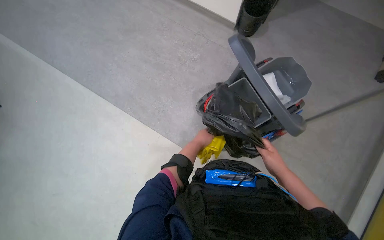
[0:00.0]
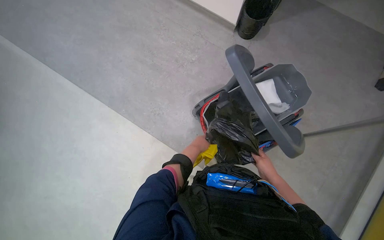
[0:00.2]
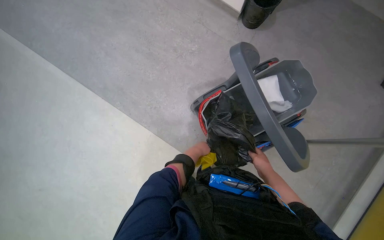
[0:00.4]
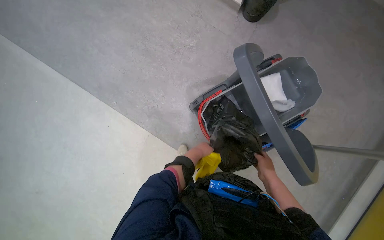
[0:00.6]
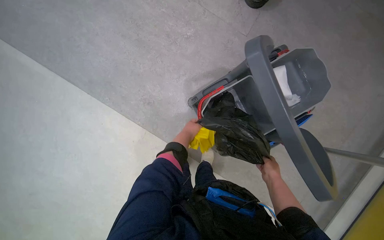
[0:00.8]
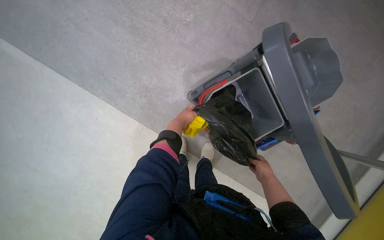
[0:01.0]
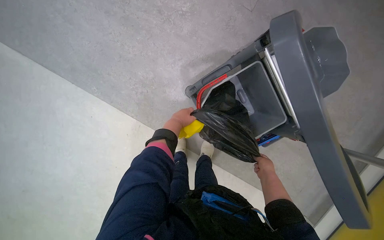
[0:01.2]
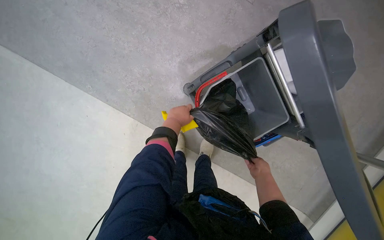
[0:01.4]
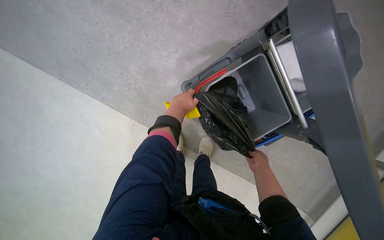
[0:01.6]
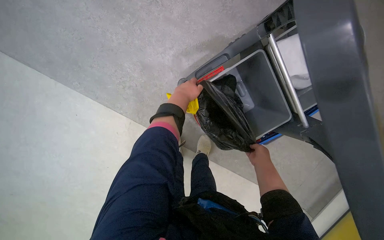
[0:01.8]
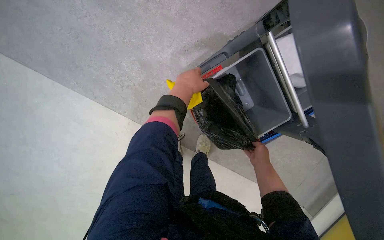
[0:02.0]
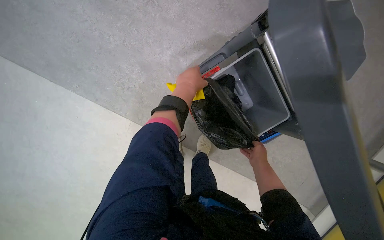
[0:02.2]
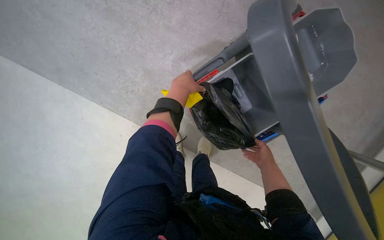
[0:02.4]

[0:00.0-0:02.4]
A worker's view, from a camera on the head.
Job: managing trash.
The whole recording: Preparing trash bag in cart. The worker takes out a trash bag and places it into the cleaning cart.
0:00.0 to 0:01.2: The view tilts about 15 degrees downward. The right hand goes some 35 cm farther from the camera. Meanwhile the left hand goes about 15 cm up the picture.
0:01.2 to 0:02.4: The left hand moves up the picture, roughly 10 cm.

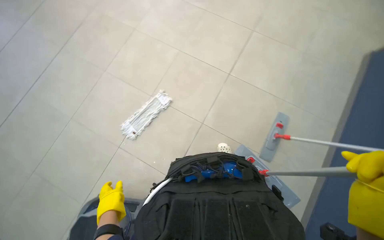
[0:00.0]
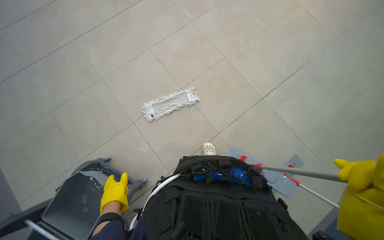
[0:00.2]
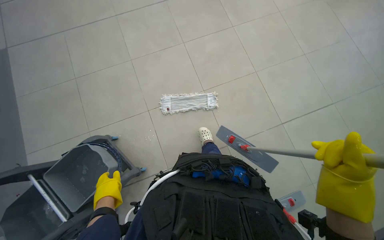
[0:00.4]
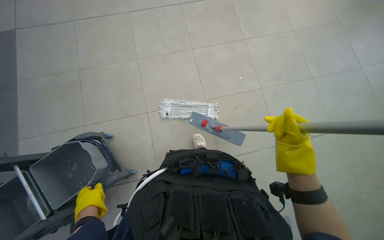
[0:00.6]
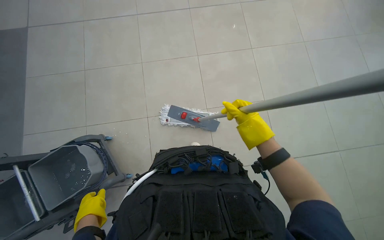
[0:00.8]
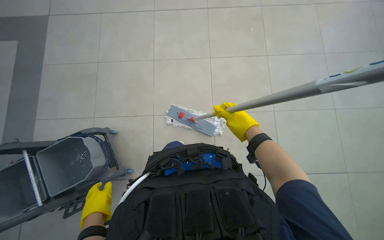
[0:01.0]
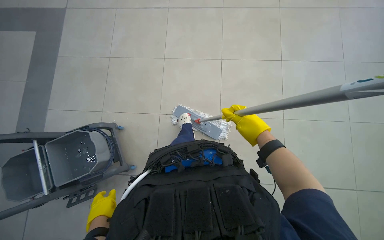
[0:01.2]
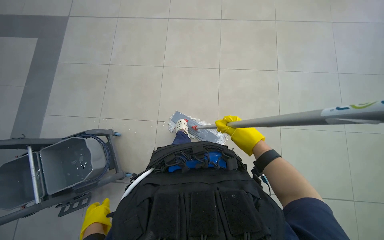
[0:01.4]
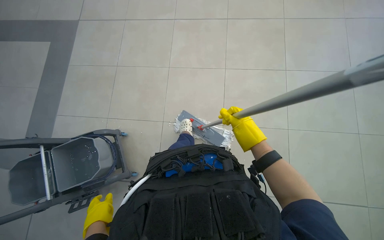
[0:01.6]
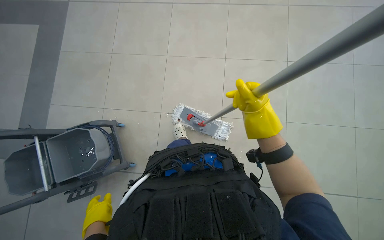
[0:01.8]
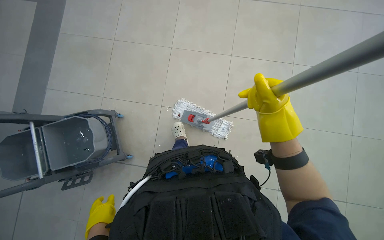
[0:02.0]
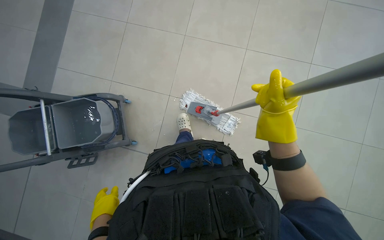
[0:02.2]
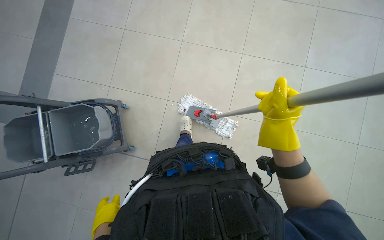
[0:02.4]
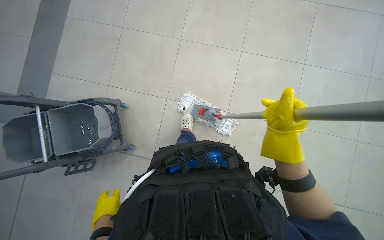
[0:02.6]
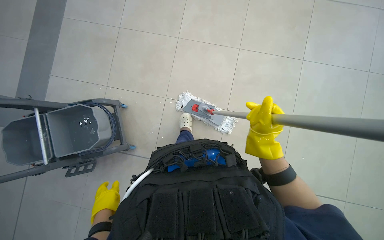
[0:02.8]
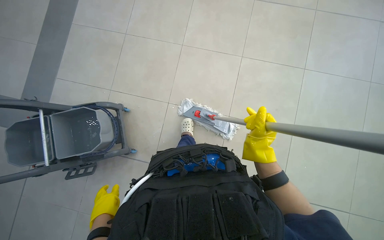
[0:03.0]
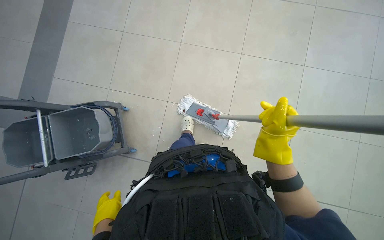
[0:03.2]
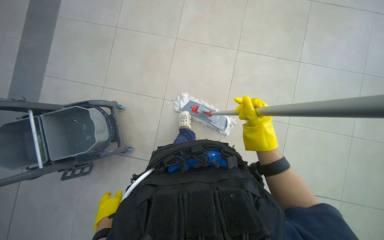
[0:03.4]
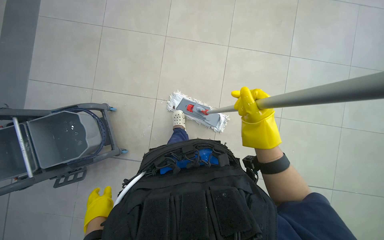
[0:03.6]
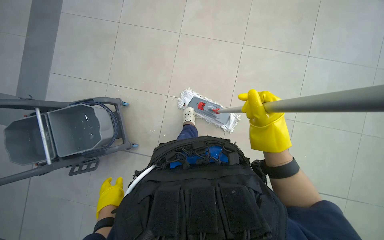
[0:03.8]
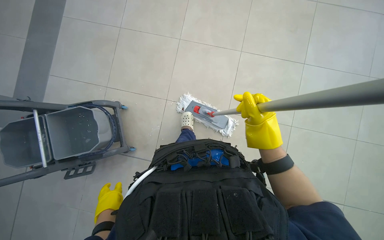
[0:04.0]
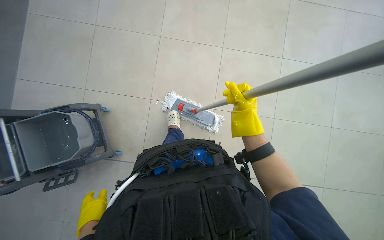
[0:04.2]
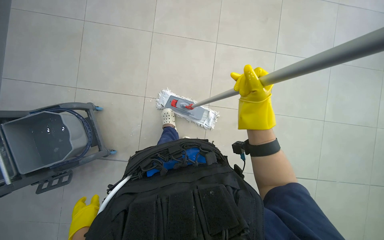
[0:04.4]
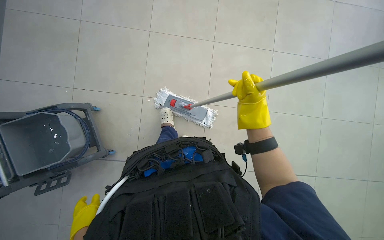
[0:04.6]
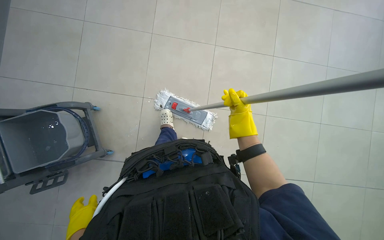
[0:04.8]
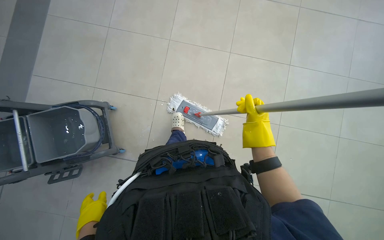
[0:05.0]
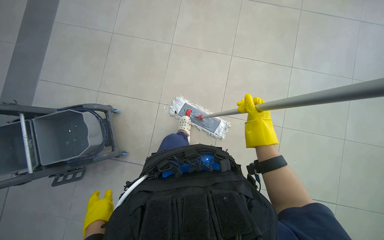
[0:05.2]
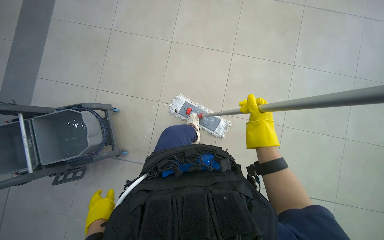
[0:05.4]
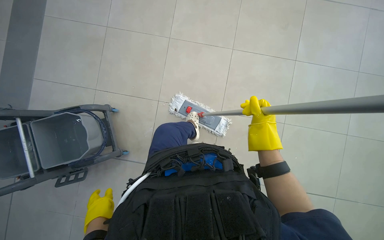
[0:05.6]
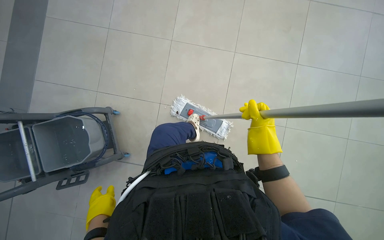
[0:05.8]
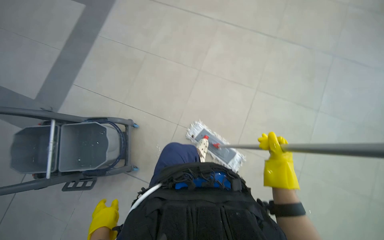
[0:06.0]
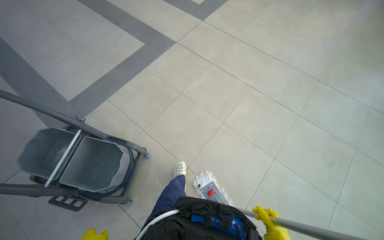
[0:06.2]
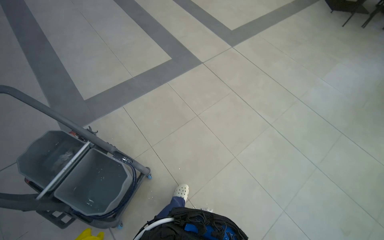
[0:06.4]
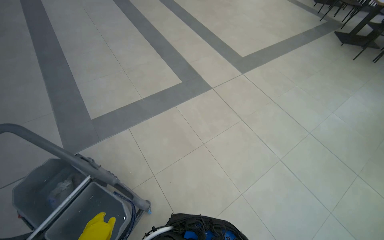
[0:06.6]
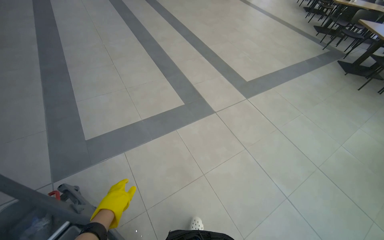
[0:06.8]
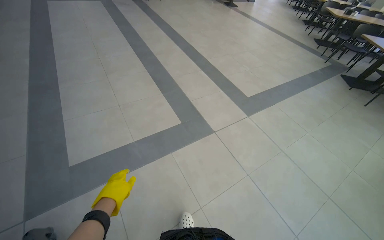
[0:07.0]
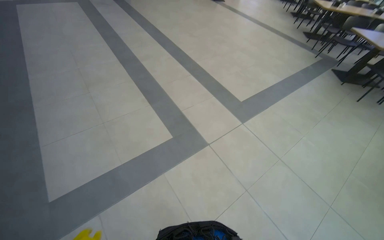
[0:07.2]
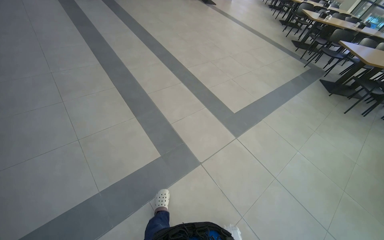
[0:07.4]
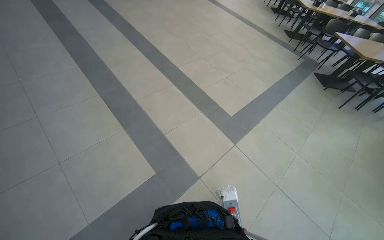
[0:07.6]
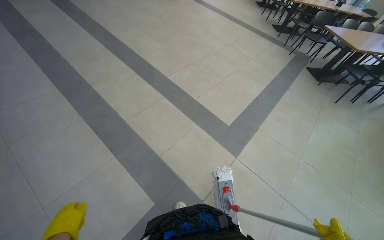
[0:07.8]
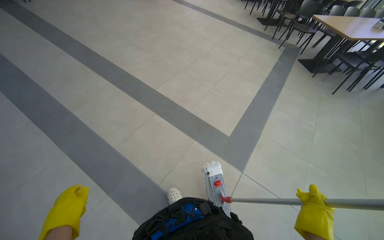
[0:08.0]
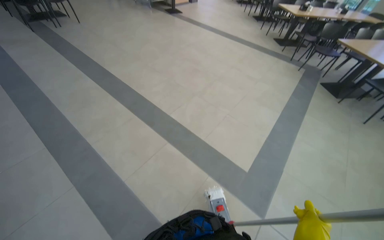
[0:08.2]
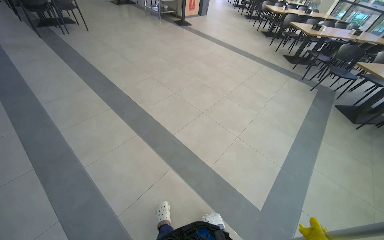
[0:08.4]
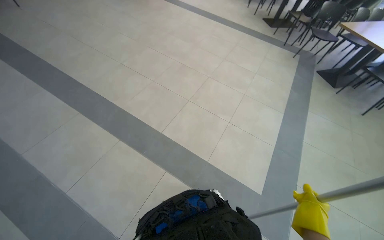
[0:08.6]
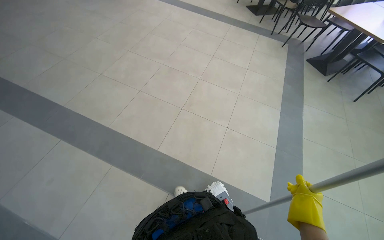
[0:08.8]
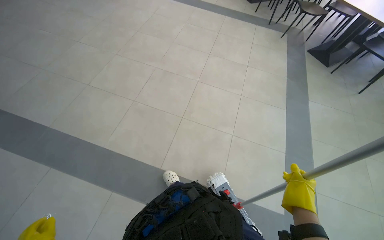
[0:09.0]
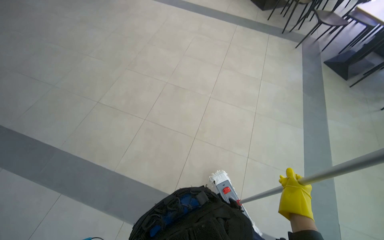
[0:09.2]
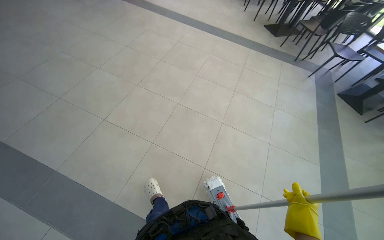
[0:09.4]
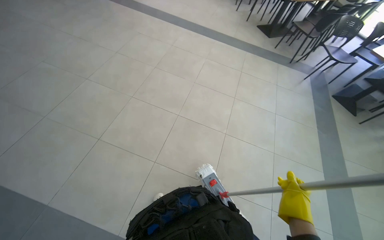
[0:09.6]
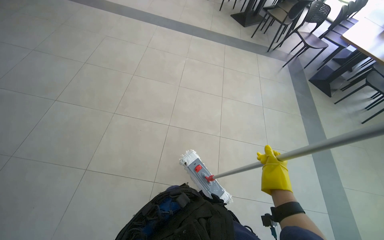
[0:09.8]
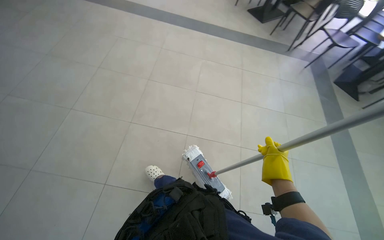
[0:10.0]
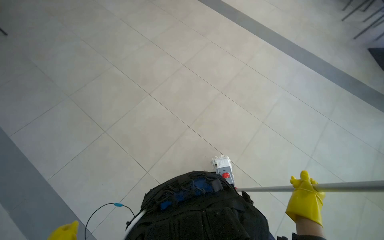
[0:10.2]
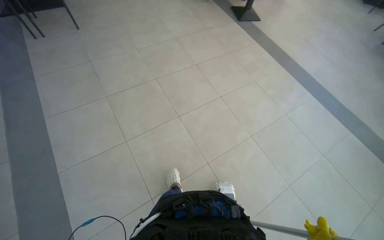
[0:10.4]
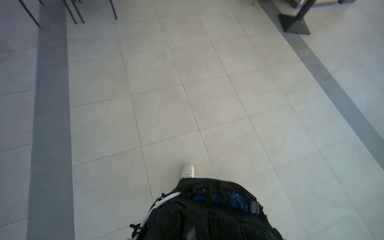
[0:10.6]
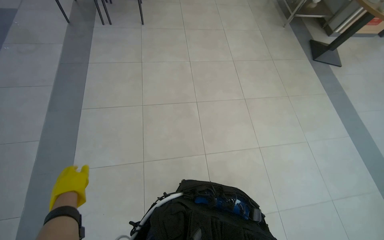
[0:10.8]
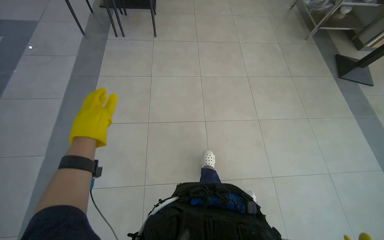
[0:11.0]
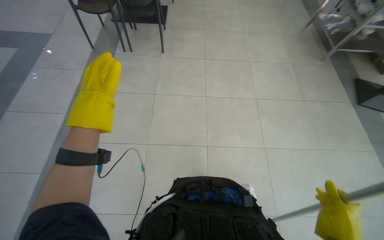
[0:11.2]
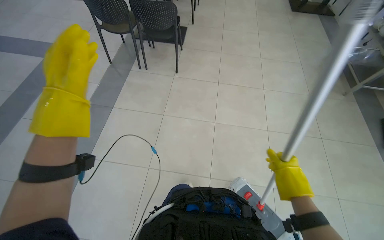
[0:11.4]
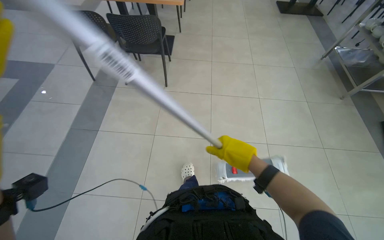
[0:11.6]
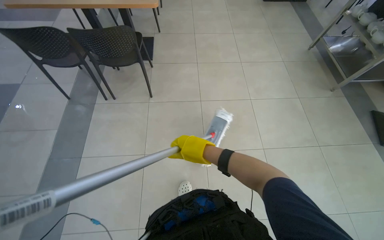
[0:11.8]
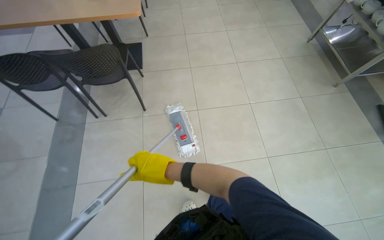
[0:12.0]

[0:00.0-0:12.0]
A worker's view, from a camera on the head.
Job: mopping floor.
The whole recording: Mopping floor. The worker mops the floor, including inside the elevator, and rinses the mop head in the bucket.
0:00.0 to 0:01.6: The head turns to the left by some 65 degrees.
0:01.6 to 0:03.0: The hands work in one place, with small movements.
0:03.0 to 0:04.4: The right hand is displaced up the picture by about 10 cm.
0:04.4 to 0:06.0: The wearer looks approximately 10 degrees further upward.
0:06.0 to 0:07.6: The camera travels some 1.5 m. The view tilts approximately 25 degrees upward. Everything in view rotates some 30 degrees clockwise.
0:07.6 to 0:09.0: The head travels some 1.5 m. The scene rotates counterclockwise by about 25 degrees.

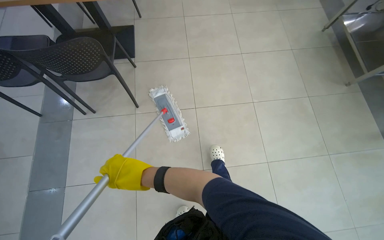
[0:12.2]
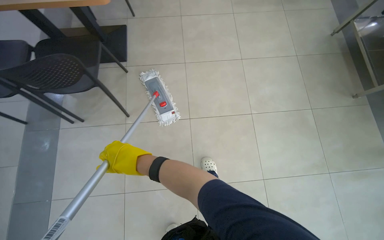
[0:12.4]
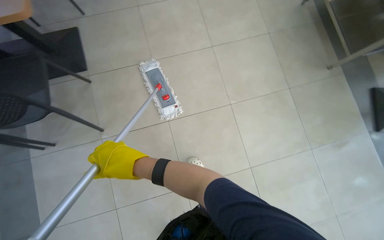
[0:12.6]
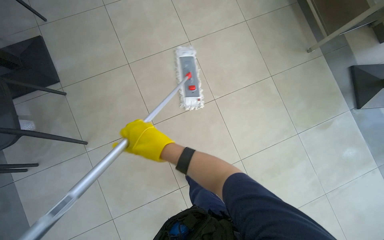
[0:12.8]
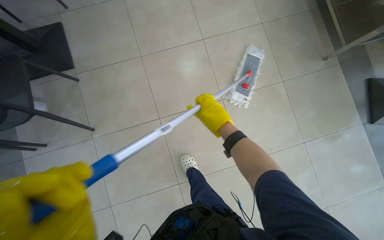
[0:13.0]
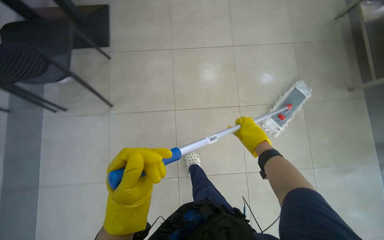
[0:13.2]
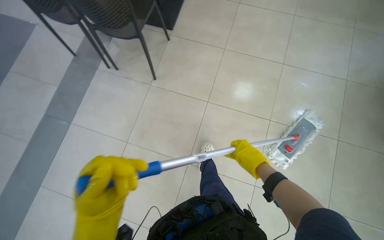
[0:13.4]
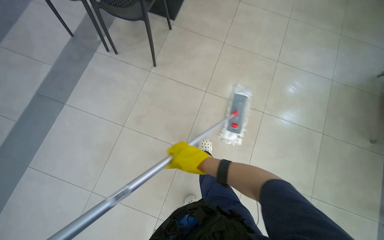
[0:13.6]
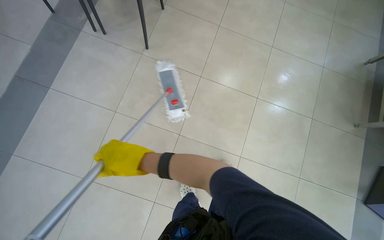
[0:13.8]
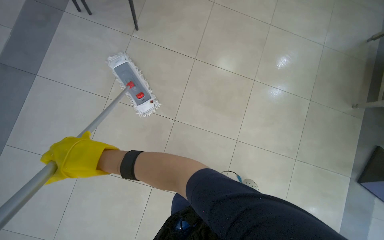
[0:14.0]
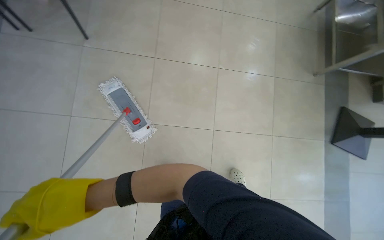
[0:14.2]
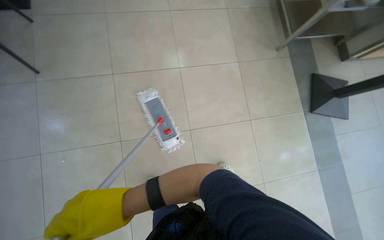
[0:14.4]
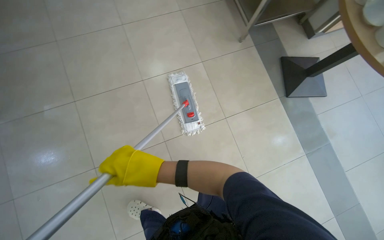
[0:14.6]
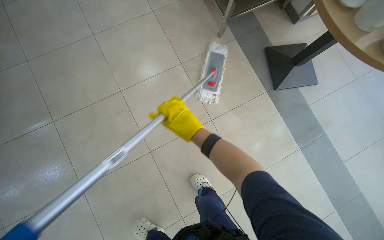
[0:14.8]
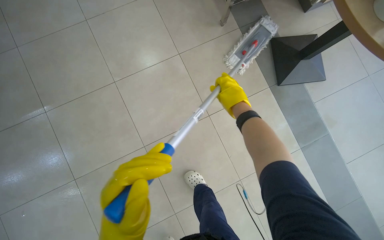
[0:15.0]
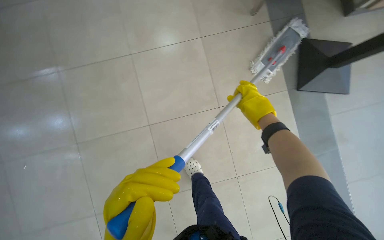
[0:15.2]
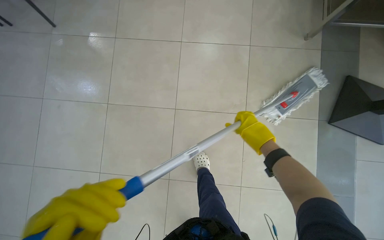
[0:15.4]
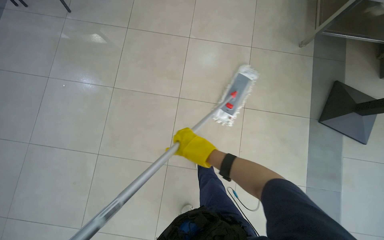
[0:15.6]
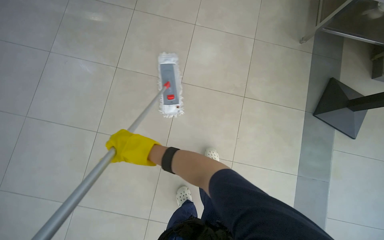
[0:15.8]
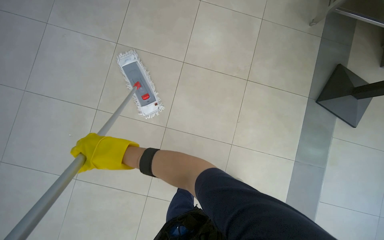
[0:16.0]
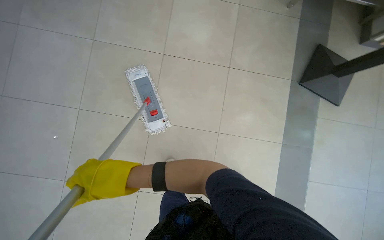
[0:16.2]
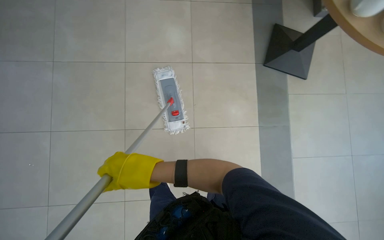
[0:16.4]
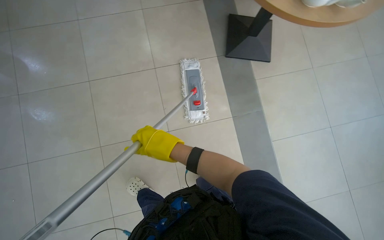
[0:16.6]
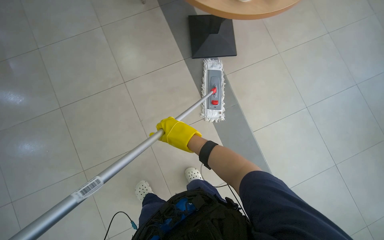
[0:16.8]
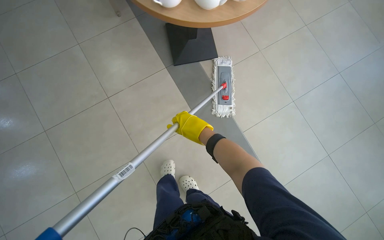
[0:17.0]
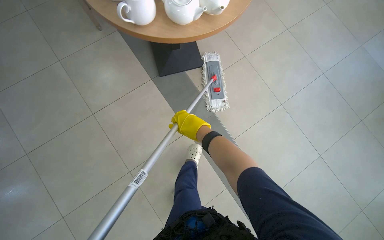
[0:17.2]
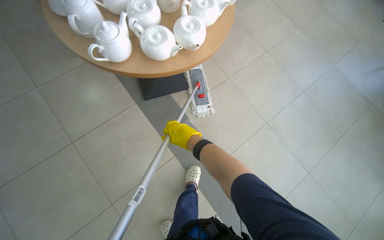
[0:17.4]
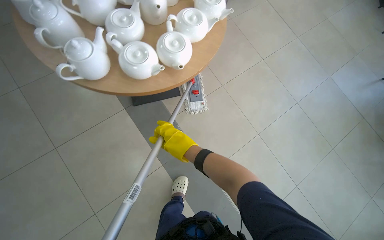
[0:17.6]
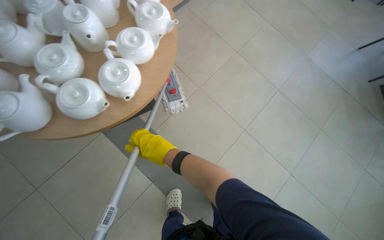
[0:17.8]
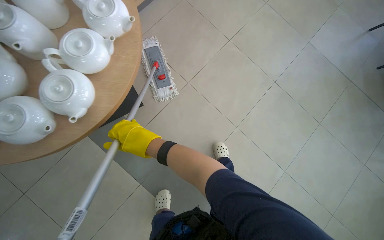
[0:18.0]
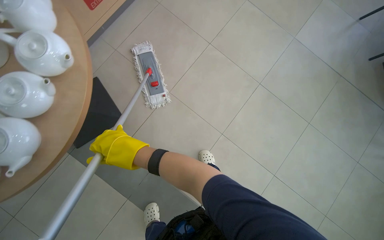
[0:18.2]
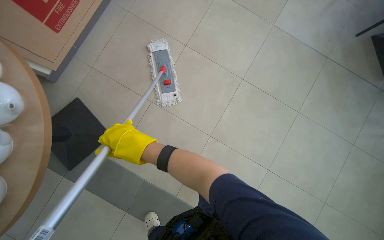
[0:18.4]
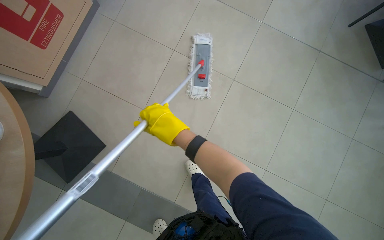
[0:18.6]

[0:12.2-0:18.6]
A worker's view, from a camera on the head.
Job: mopping floor.
The whole recording: Mopping floor. The worker mops the floor, including inside the elevator, and rinses the mop head in the bucket.
0:15.4 to 0:17.0: The head travels some 50 cm.
0:17.0 to 0:18.6: The camera is carried about 1 m. The scene rotates counterclockwise by approximately 35 degrees.
